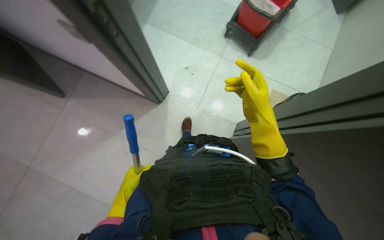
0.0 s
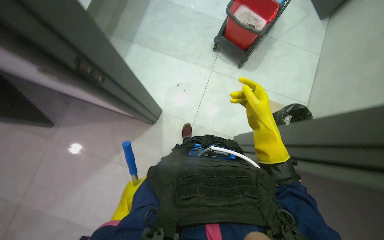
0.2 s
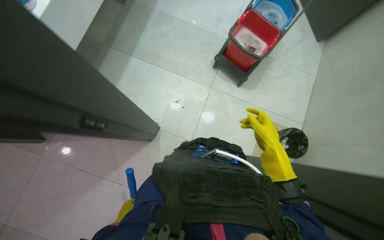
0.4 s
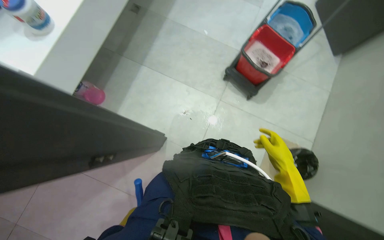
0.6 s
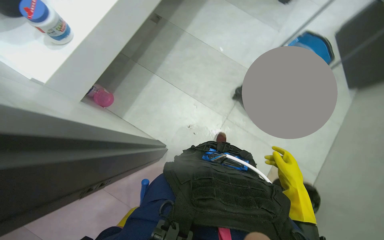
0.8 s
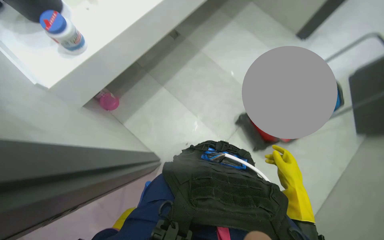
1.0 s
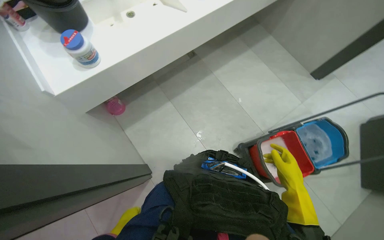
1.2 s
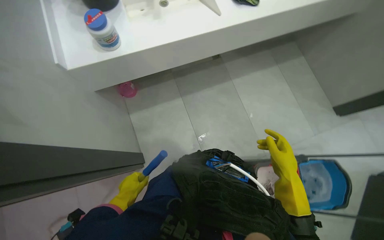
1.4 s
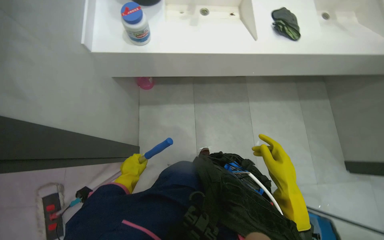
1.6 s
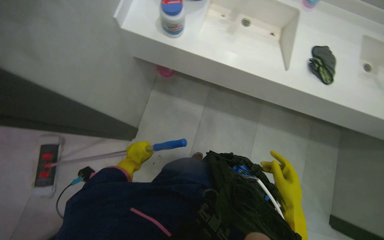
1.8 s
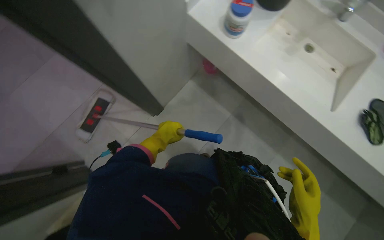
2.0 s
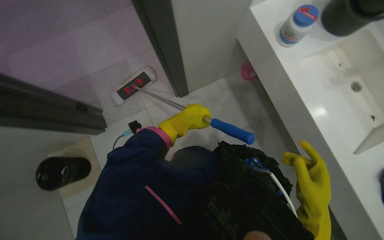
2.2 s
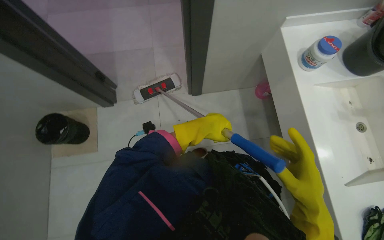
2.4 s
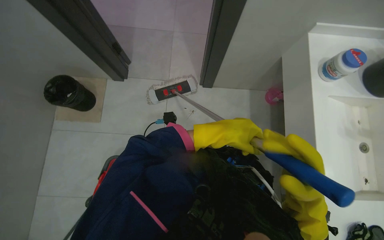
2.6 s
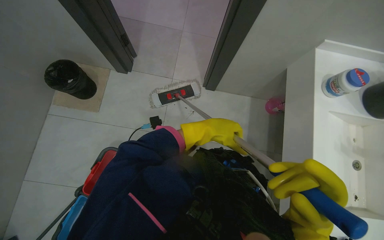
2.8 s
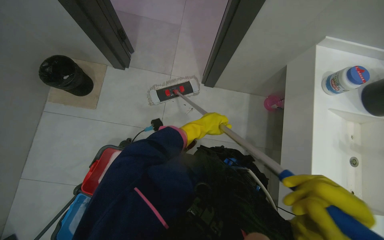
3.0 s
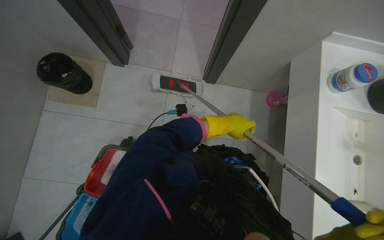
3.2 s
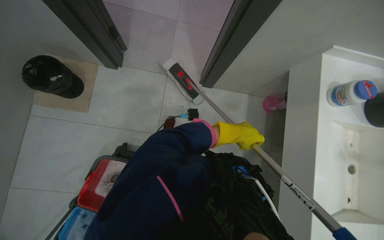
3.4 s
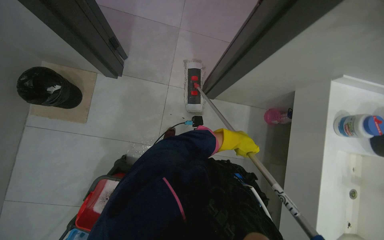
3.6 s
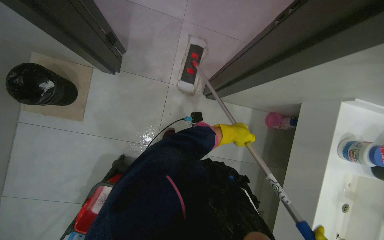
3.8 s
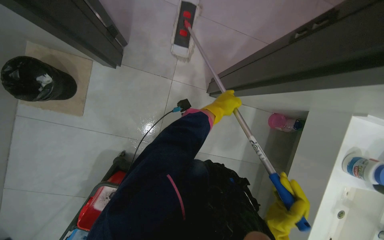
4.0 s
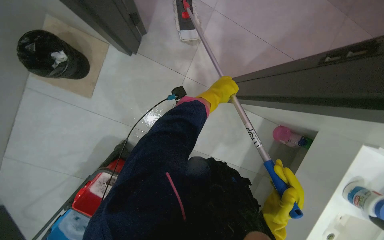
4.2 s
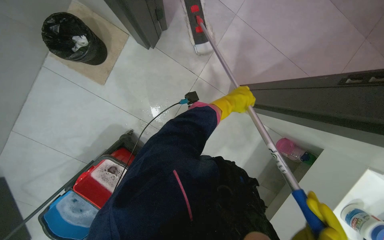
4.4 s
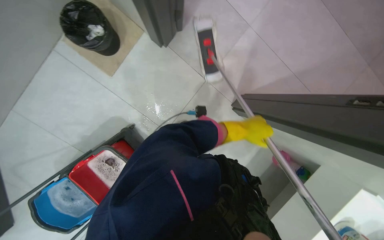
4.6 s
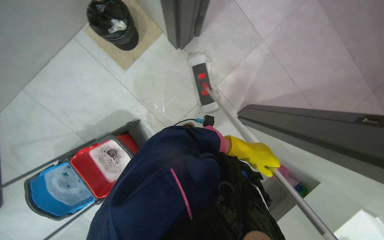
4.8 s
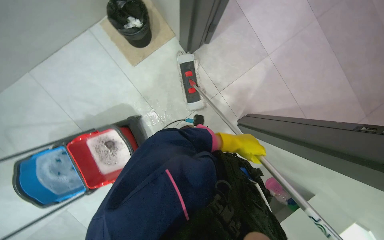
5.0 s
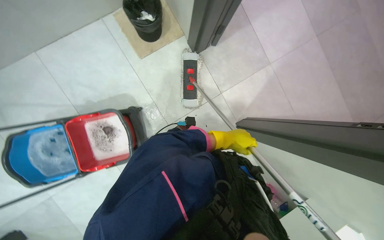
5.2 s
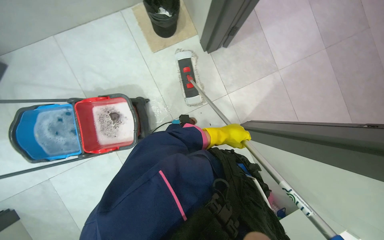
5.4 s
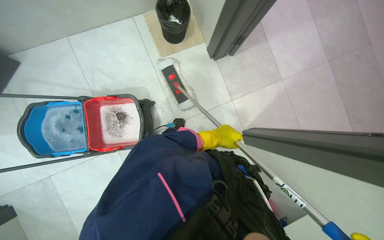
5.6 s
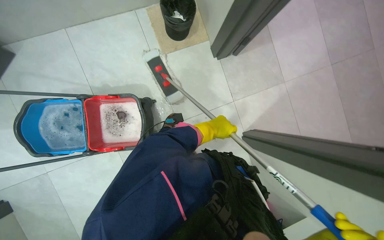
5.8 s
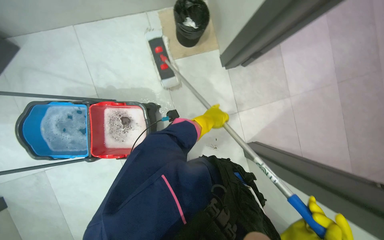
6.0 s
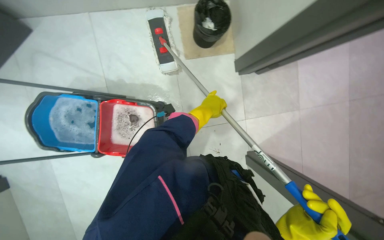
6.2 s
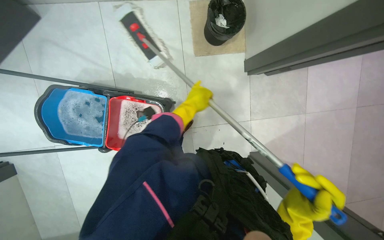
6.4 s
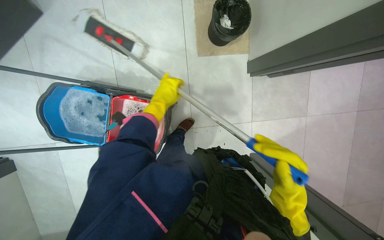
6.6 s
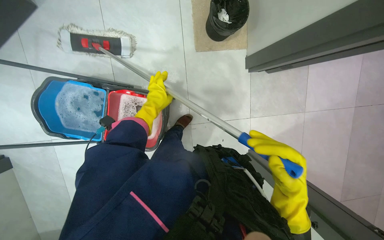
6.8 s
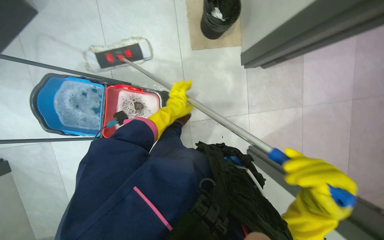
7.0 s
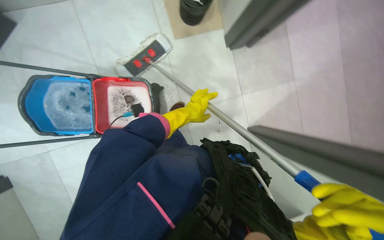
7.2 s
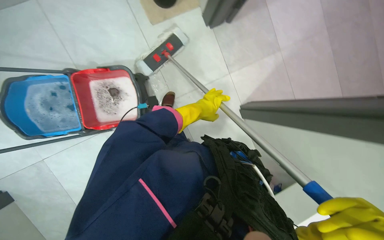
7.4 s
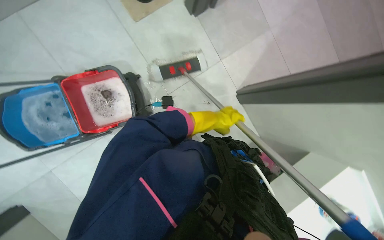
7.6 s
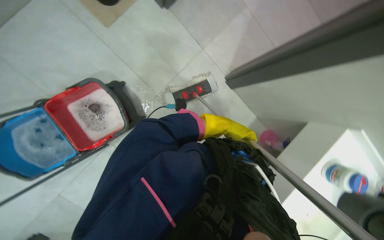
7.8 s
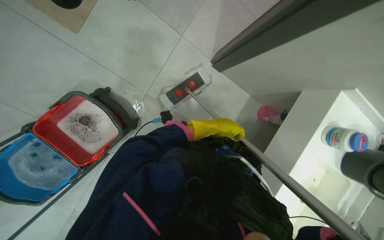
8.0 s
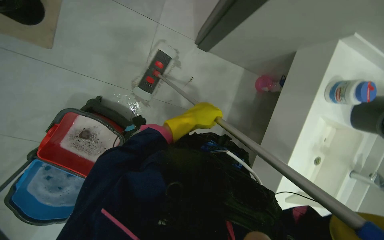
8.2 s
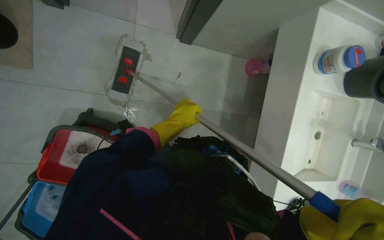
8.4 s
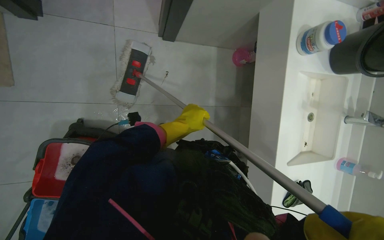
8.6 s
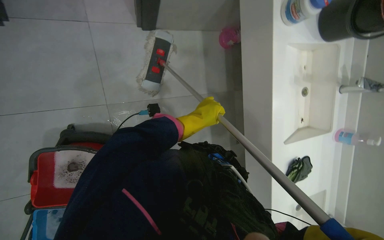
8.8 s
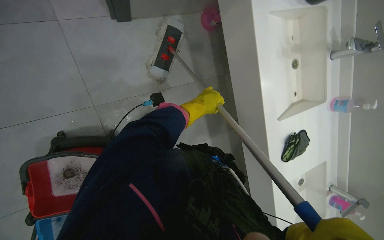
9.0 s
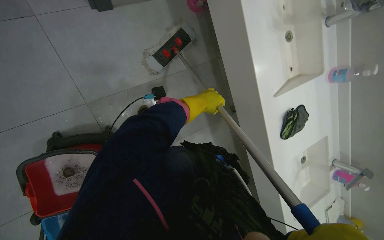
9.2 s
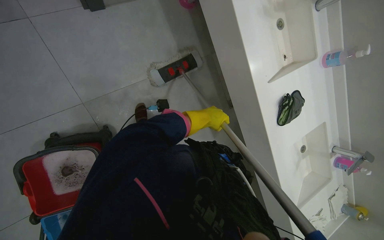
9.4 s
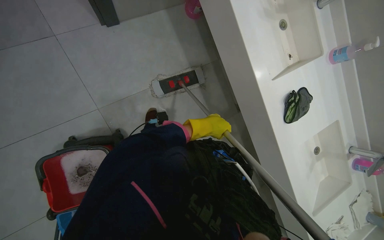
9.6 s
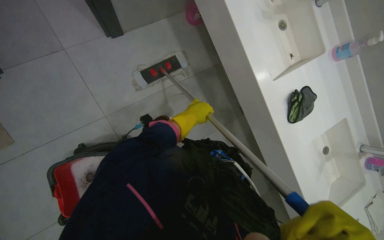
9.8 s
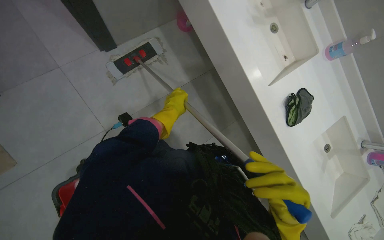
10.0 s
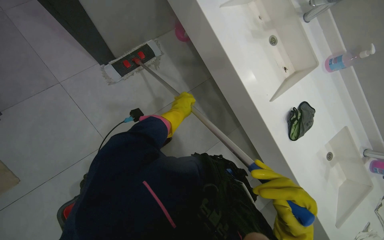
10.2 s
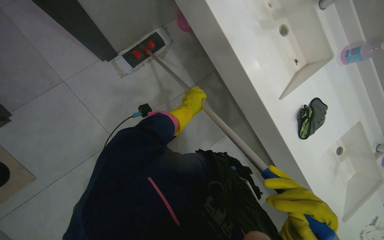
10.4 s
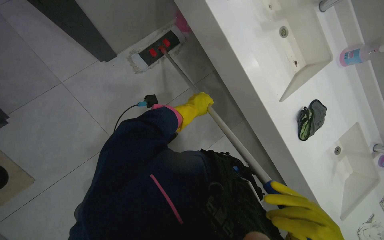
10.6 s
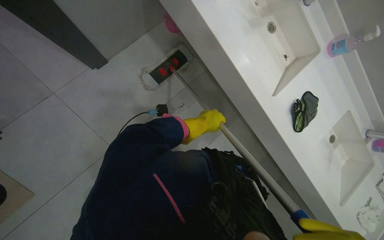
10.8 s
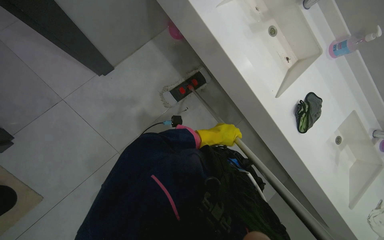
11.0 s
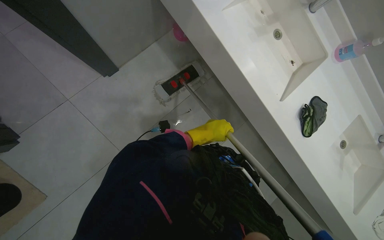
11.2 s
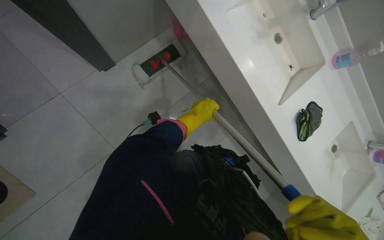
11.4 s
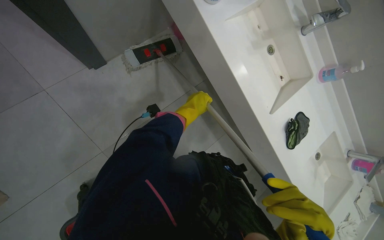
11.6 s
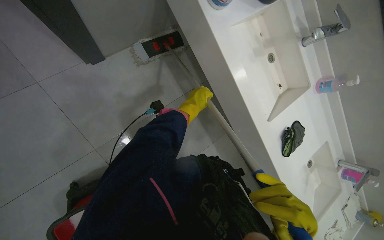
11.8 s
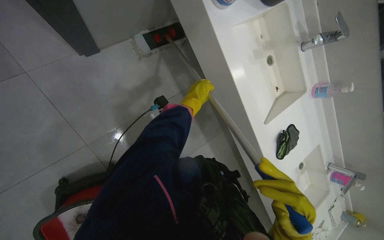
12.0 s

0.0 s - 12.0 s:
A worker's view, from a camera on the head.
Job: mopping floor.
The whole recording: Mopping floor. The worker mops the floor under the sinks with a flat mop.
0.0 s - 1.6 s: The head turns to the left by about 65 degrees. The camera pitches upward, by roughly 30 degrees.
1.6 s - 3.0 s: The wearer's head swings roughly 95 degrees to the left.
3.0 s - 4.4 s: The left hand shifts approximately 35 cm up the picture.
4.4 s - 6.0 s: The scene turns some 45 degrees clockwise in the picture.
6.0 s - 7.6 s: The wearer looks roughly 15 degrees further downward.
7.6 s - 9.0 s: The camera pitches downward, by about 25 degrees. Everything in view rotates approximately 70 degrees counterclockwise.

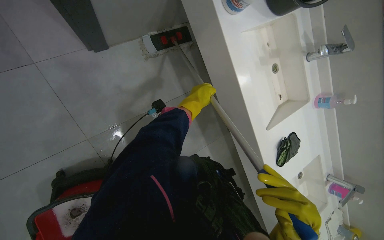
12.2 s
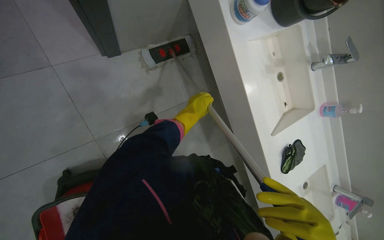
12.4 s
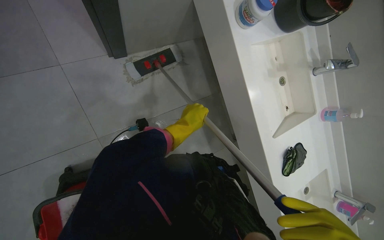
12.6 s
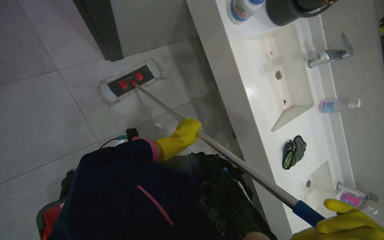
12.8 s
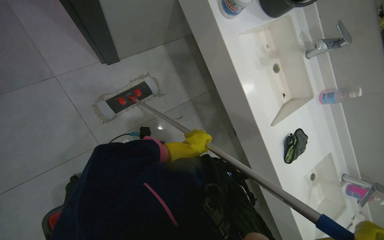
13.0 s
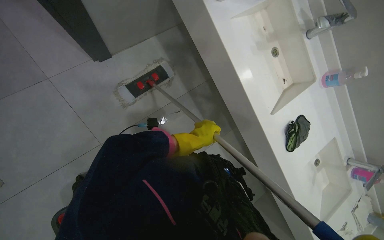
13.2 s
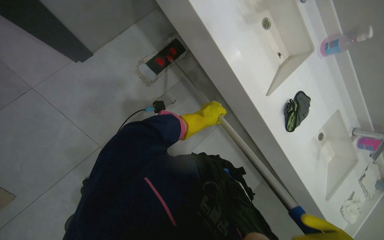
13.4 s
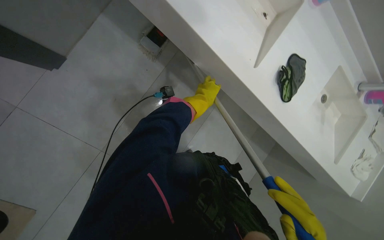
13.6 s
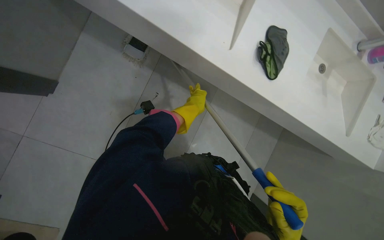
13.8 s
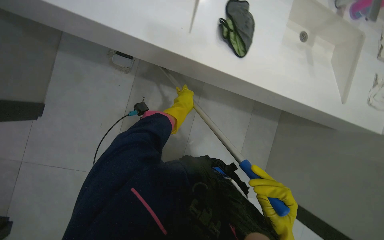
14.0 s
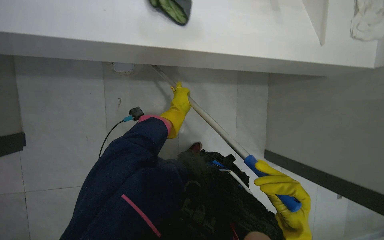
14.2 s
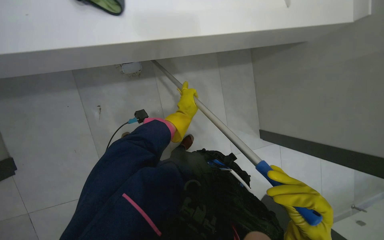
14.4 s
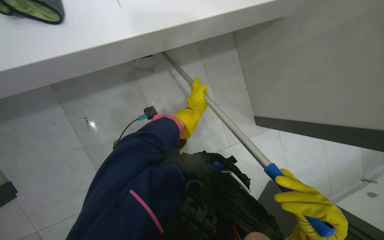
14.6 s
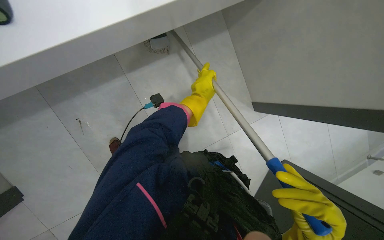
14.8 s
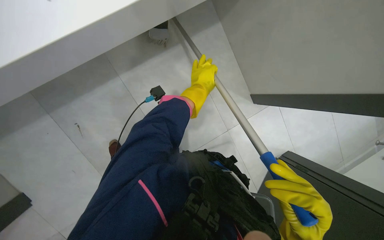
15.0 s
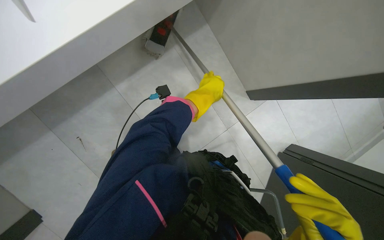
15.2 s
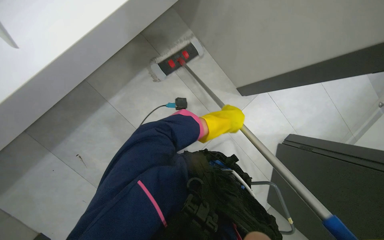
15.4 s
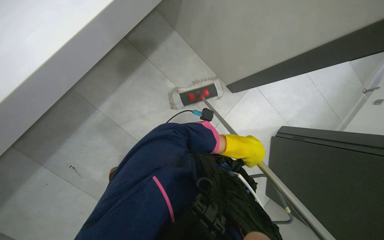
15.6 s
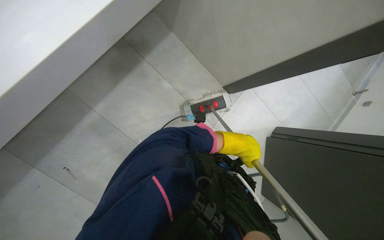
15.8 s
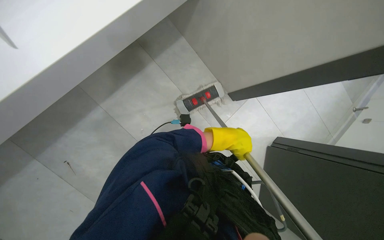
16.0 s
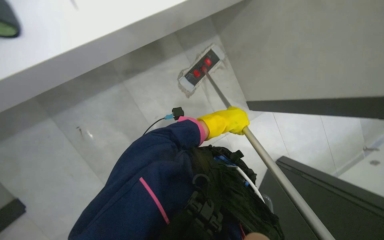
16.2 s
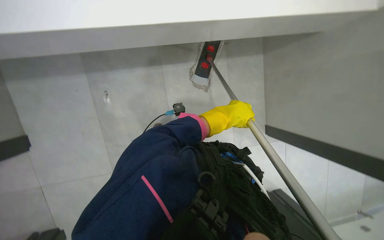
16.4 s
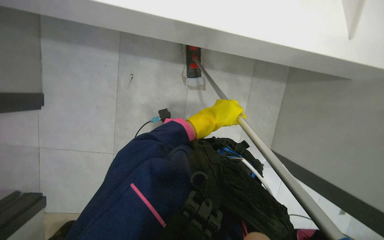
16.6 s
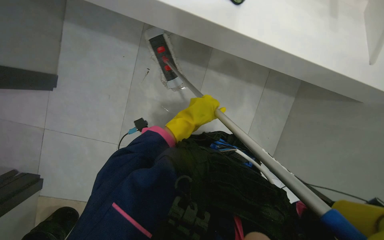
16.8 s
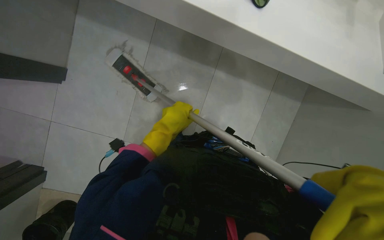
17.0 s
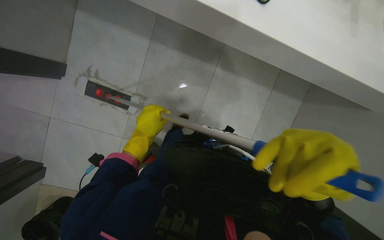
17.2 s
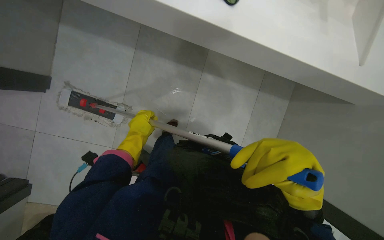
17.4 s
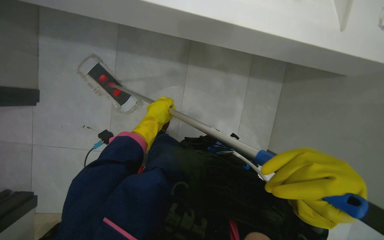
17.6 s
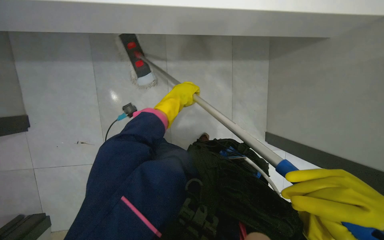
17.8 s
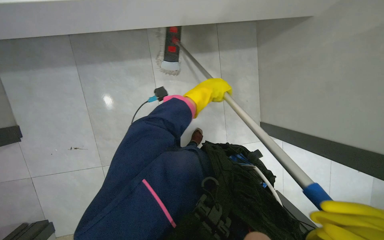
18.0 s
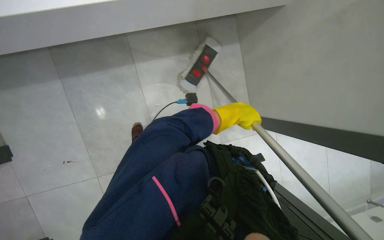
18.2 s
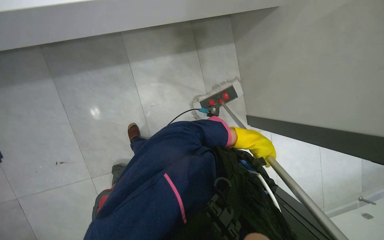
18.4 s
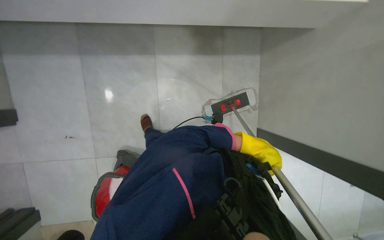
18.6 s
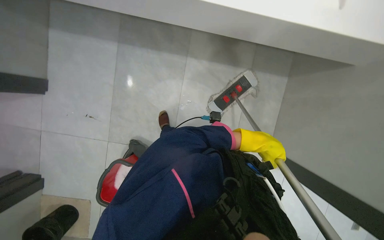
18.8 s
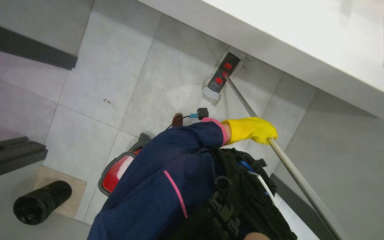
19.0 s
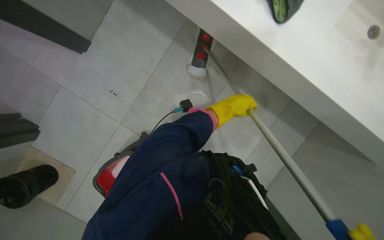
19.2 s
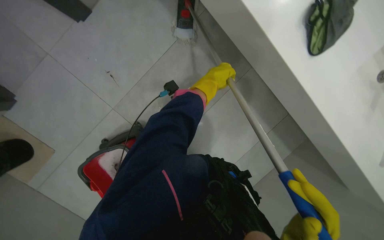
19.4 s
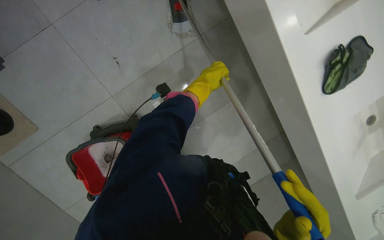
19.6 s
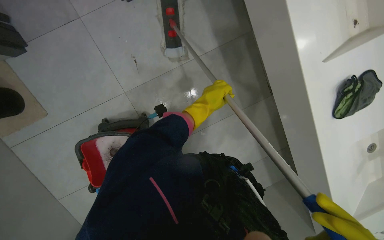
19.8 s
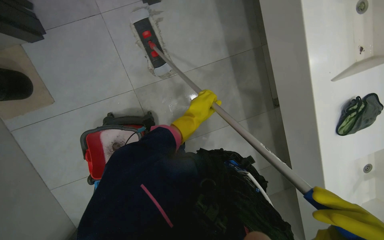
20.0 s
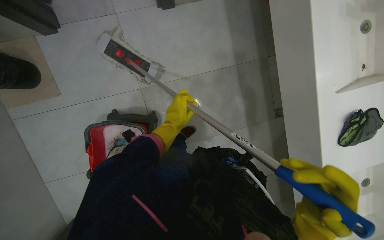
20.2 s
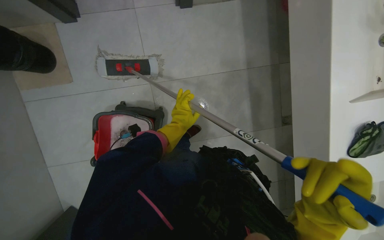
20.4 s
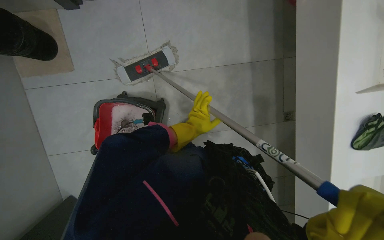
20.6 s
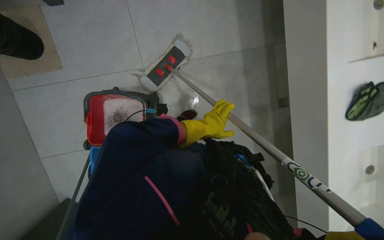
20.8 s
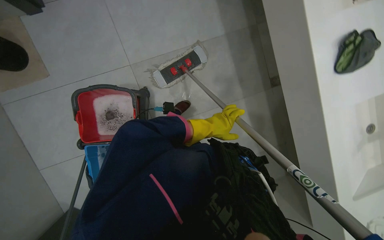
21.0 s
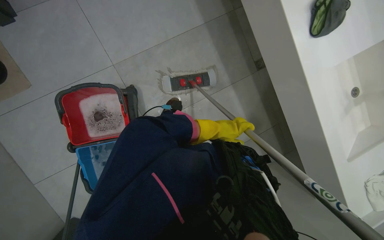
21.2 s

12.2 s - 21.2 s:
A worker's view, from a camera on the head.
Job: mopping floor.
The whole recording: Mopping floor. The worker mops the floor under the sinks with a flat mop.
12.2 s - 13.8 s: The view tilts some 15 degrees downward. The scene rotates counterclockwise by about 35 degrees.
13.8 s - 15.2 s: The camera pitches downward, by some 15 degrees. The scene turns some 50 degrees counterclockwise in the picture.
15.2 s - 16.6 s: The left hand moves down the picture, approximately 10 cm.
16.6 s - 18.2 s: The left hand goes about 10 cm farther from the camera, and moves some 15 cm to the left and comes back.
18.2 s - 19.8 s: The scene turns about 55 degrees clockwise in the picture.
